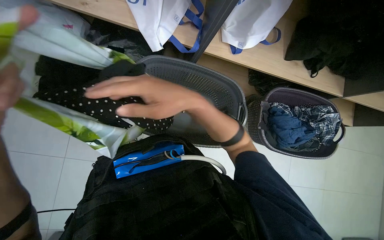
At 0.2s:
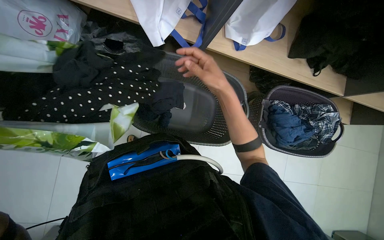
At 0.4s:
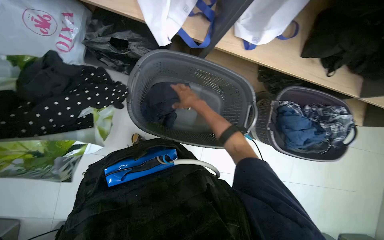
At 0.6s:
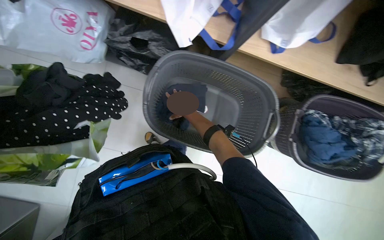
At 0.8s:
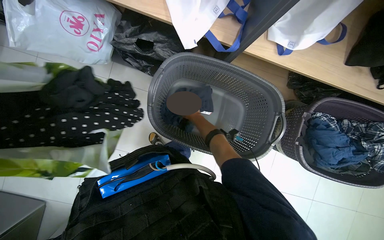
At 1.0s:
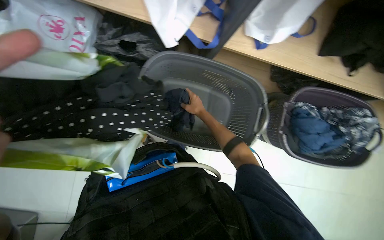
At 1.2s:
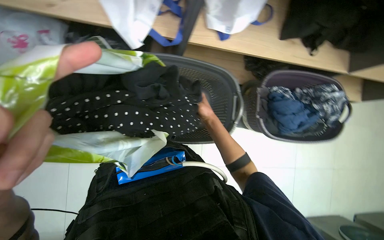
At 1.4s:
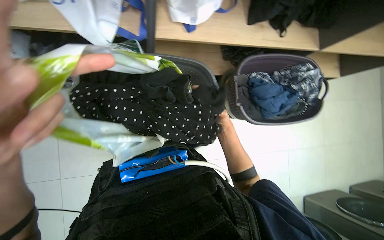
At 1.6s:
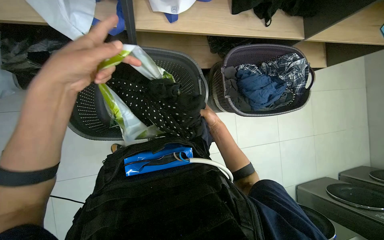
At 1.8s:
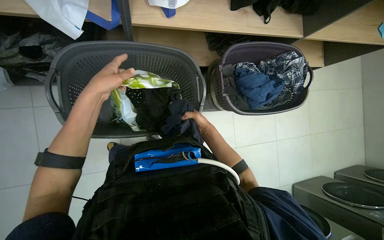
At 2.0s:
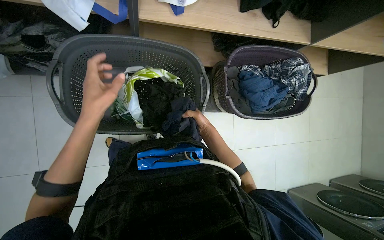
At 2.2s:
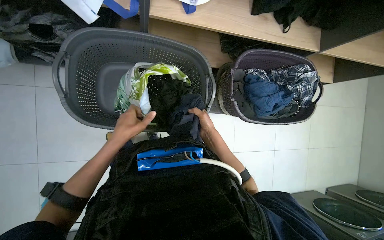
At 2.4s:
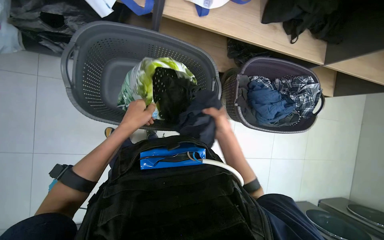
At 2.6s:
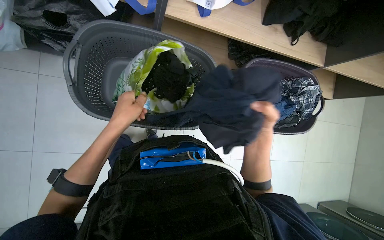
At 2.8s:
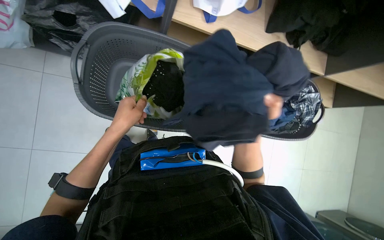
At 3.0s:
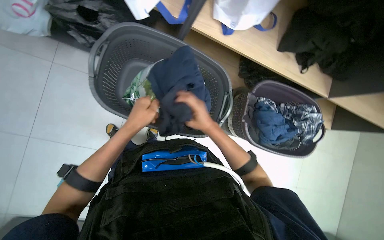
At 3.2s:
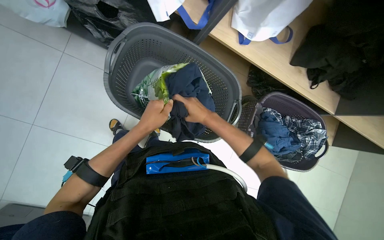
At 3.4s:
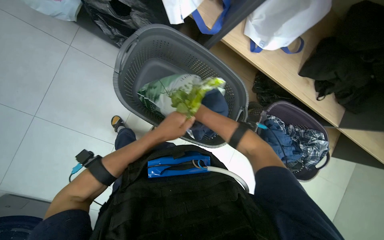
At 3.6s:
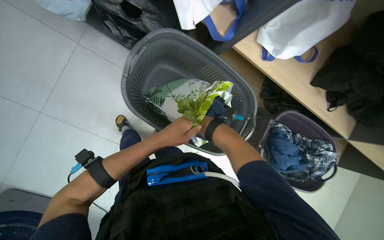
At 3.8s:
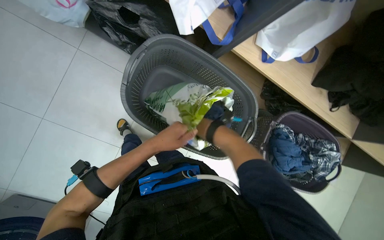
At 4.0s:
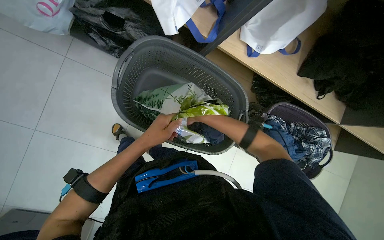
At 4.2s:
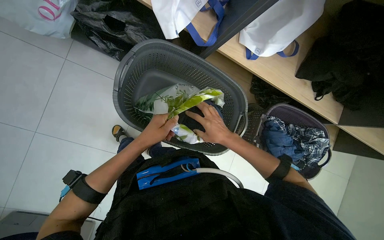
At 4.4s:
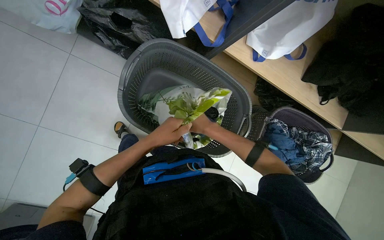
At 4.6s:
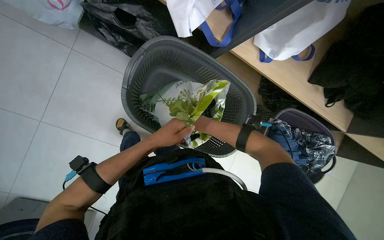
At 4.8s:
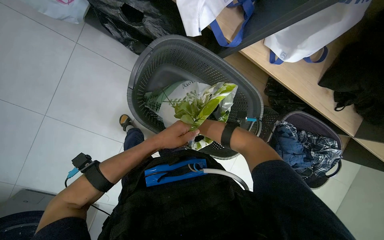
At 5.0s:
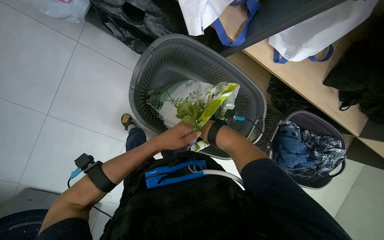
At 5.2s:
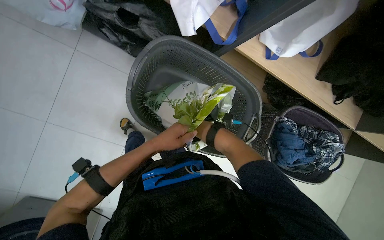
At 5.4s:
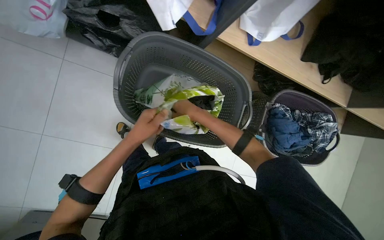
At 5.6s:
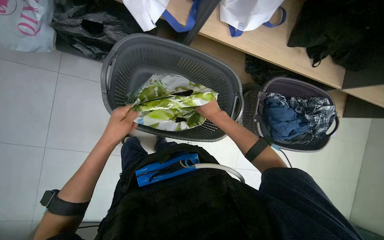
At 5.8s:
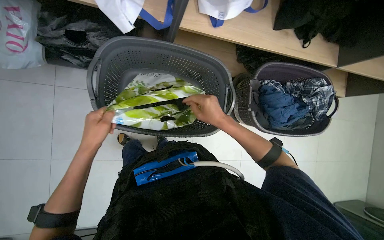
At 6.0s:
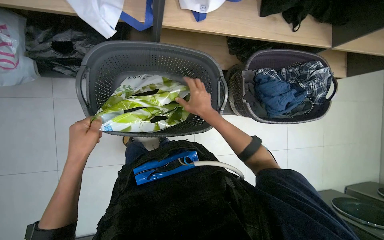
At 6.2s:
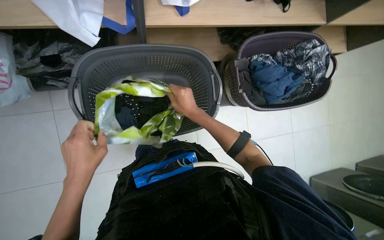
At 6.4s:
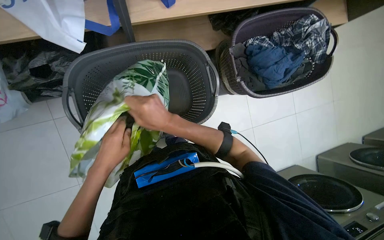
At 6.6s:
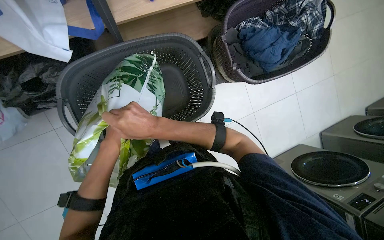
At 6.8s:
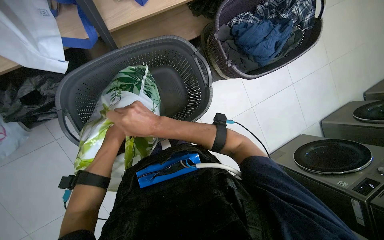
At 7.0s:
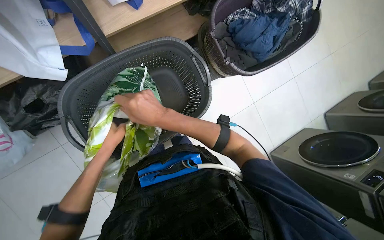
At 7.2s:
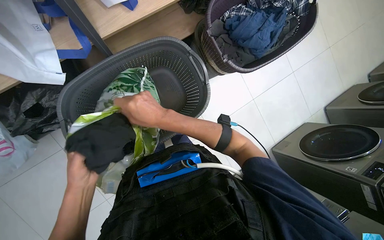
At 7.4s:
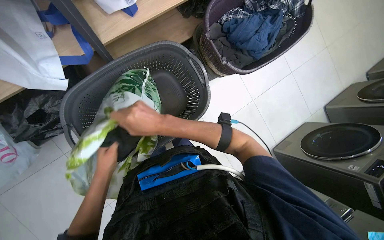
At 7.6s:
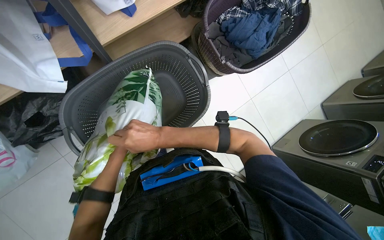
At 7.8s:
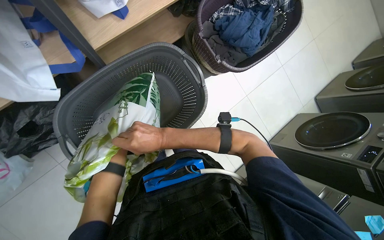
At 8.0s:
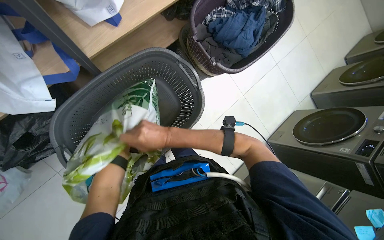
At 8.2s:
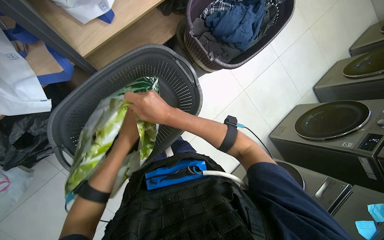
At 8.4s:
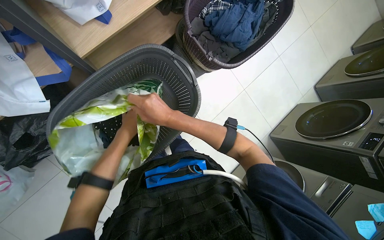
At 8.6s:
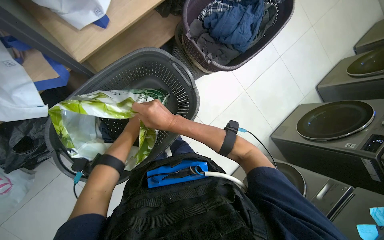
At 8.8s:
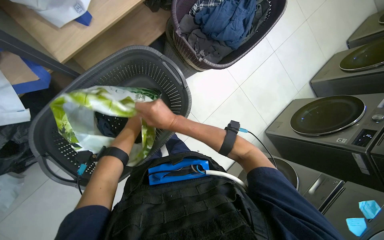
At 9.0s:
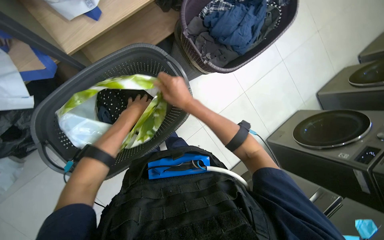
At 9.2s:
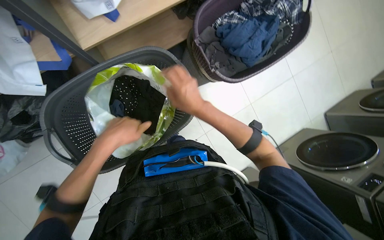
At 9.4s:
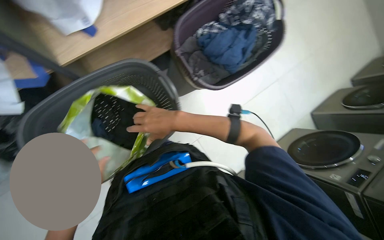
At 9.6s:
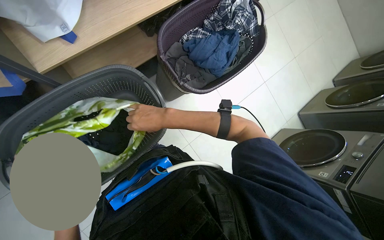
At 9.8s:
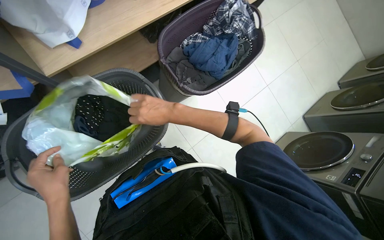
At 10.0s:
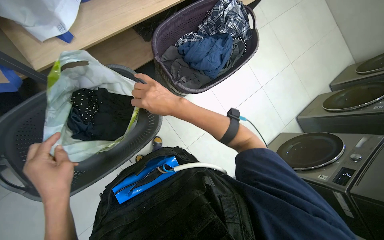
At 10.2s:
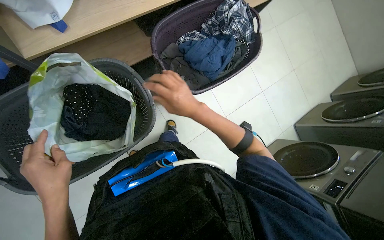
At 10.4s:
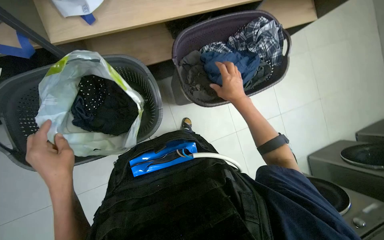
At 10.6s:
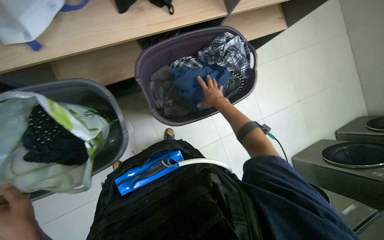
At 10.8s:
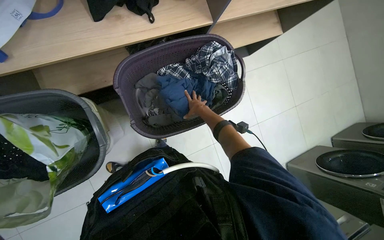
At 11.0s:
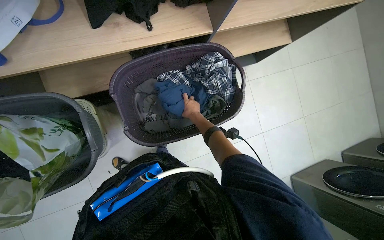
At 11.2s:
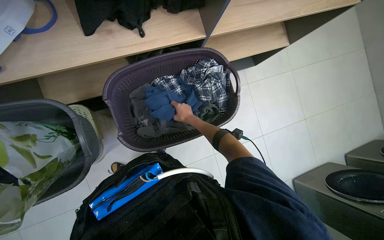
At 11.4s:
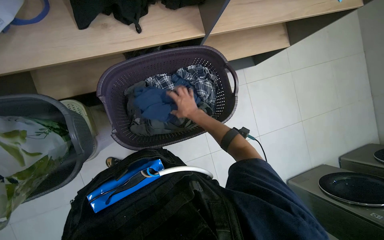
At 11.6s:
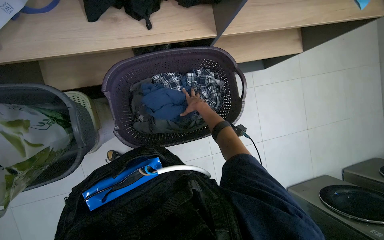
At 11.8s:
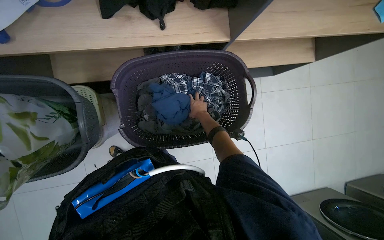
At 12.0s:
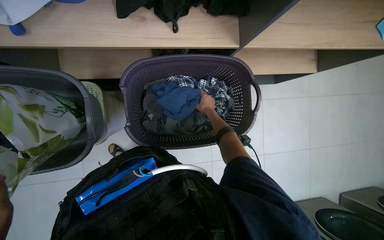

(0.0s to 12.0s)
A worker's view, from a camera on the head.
Job: managing laundry.
The whole recording: Sorting clothes into bag. The worker sorts clothes from baskets and a shelf into a bag.
1.6s - 3.0s: The left hand shifts about 30 cm farther from the camera and down the picture.
4.4s - 6.0s: The right hand moves approximately 15 cm farther from the camera and comes back; the left hand goes approximately 10 cm to the left.
6.0s - 7.6s: Everything in view rotates about 30 degrees counterclockwise.
7.6s - 9.0s: The right hand goes approximately 25 cm up the picture, to the right and farther from the camera.
9.0s - 10.4s: The left hand is displaced down the picture and nearer to the camera by roughly 20 cm; the right hand goes about 25 cm to the right.
10.4s - 12.0s: The right hand swings nearer and farther, some 15 cm each way, with 2 reversals.

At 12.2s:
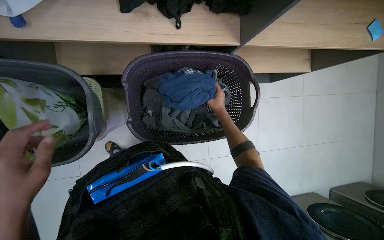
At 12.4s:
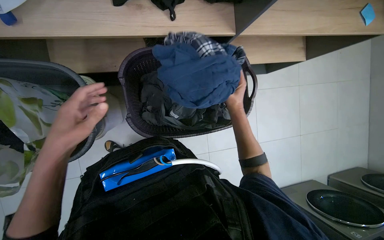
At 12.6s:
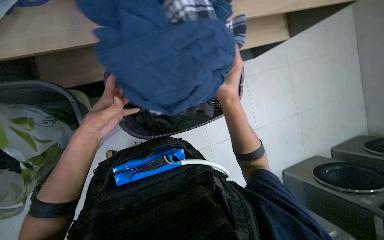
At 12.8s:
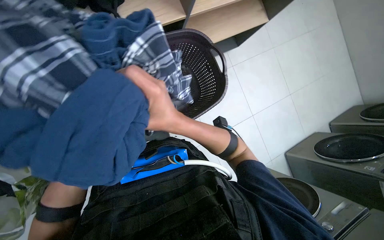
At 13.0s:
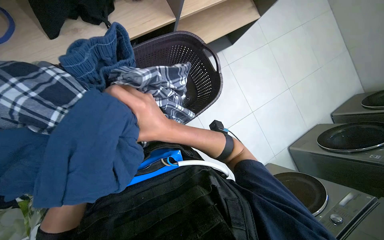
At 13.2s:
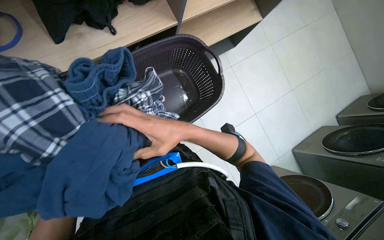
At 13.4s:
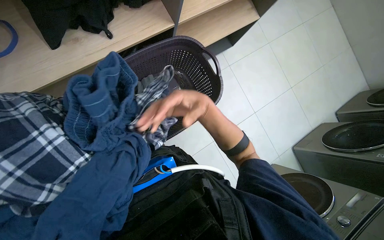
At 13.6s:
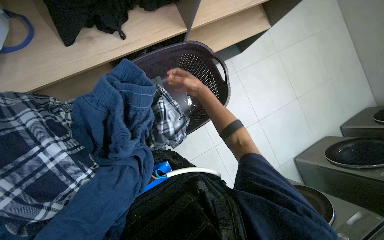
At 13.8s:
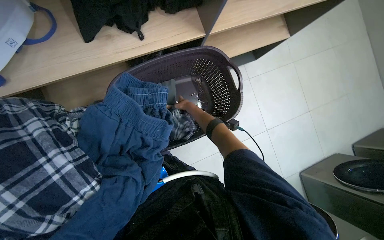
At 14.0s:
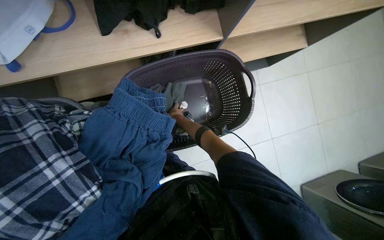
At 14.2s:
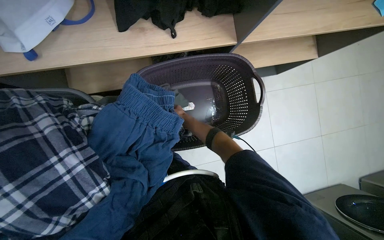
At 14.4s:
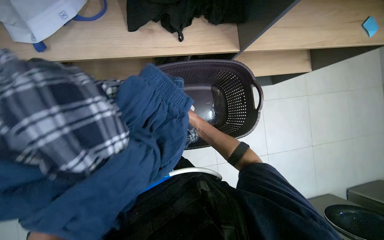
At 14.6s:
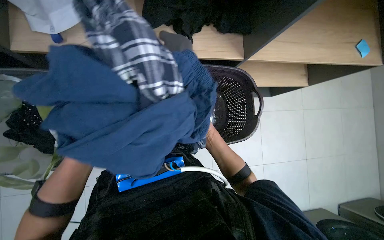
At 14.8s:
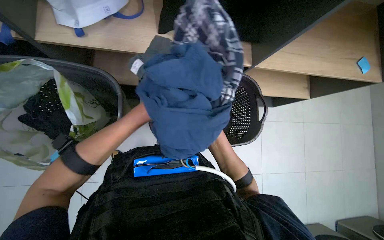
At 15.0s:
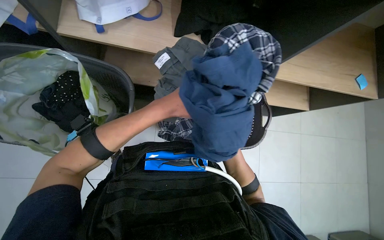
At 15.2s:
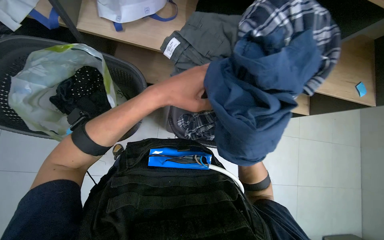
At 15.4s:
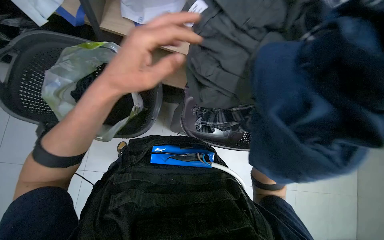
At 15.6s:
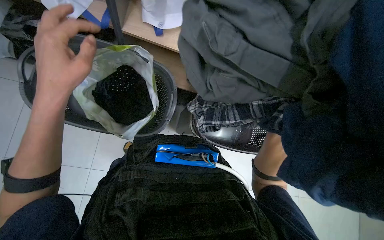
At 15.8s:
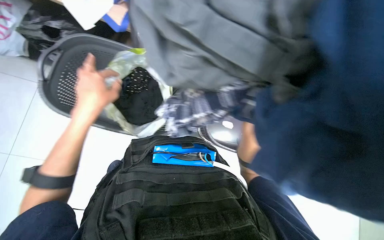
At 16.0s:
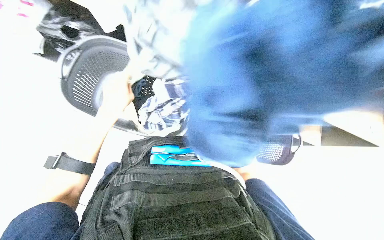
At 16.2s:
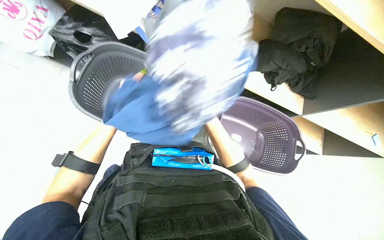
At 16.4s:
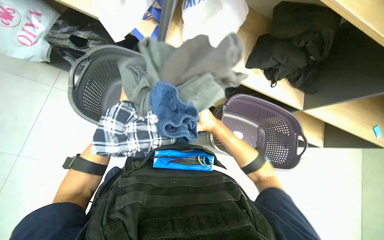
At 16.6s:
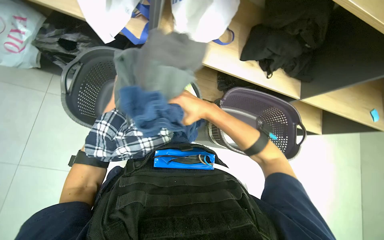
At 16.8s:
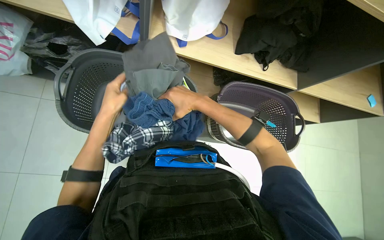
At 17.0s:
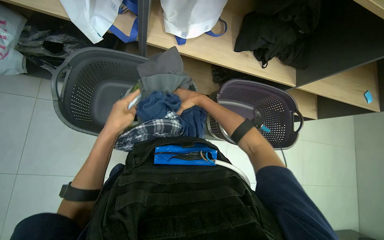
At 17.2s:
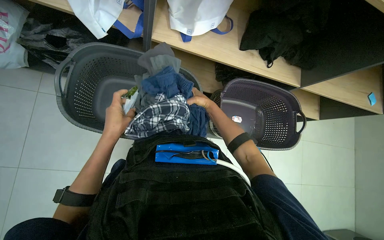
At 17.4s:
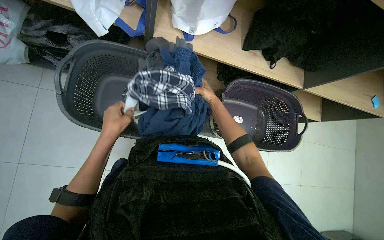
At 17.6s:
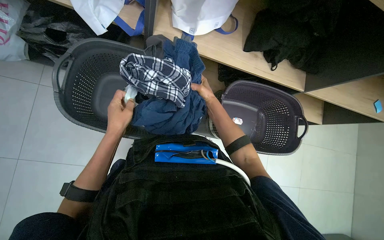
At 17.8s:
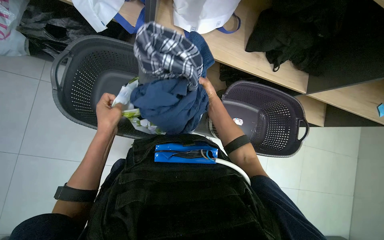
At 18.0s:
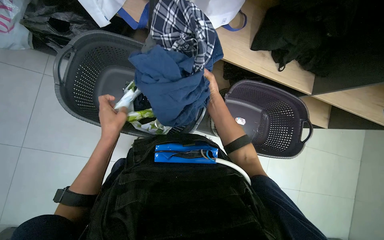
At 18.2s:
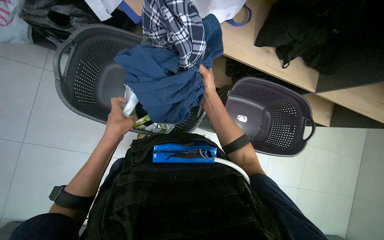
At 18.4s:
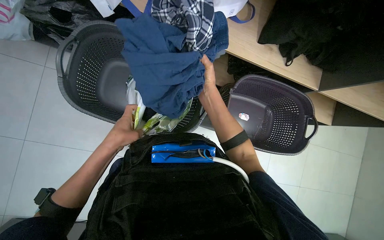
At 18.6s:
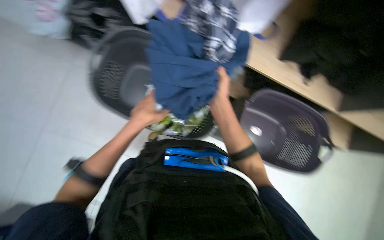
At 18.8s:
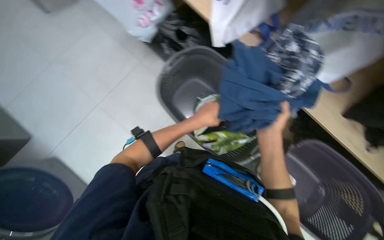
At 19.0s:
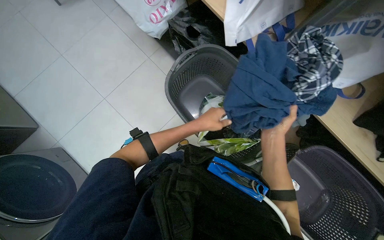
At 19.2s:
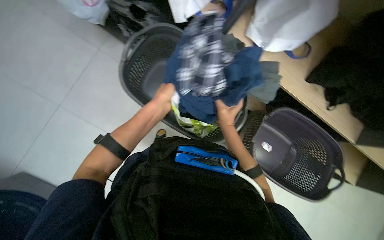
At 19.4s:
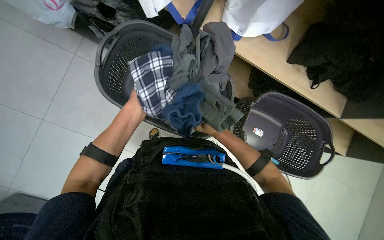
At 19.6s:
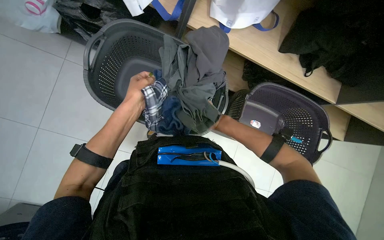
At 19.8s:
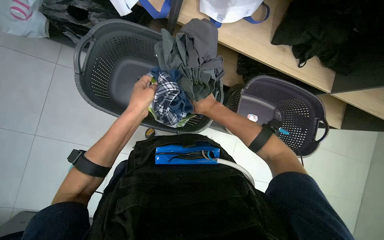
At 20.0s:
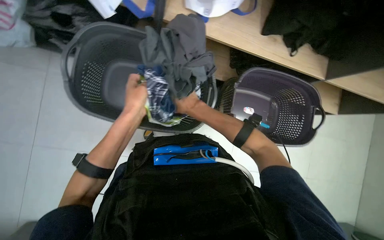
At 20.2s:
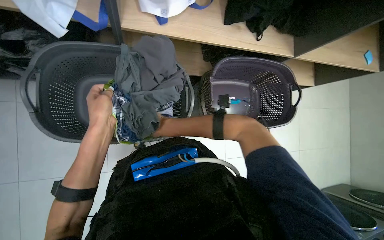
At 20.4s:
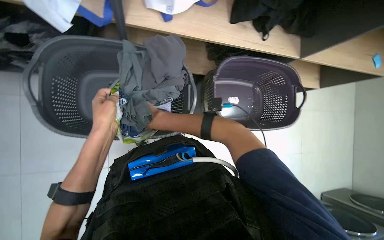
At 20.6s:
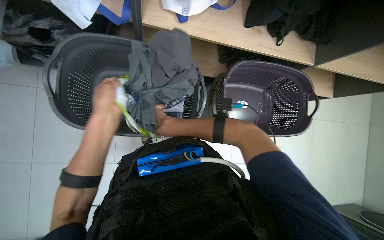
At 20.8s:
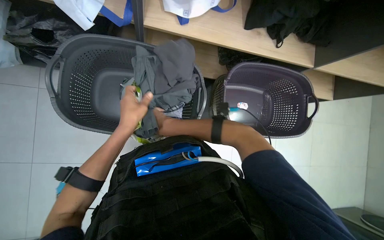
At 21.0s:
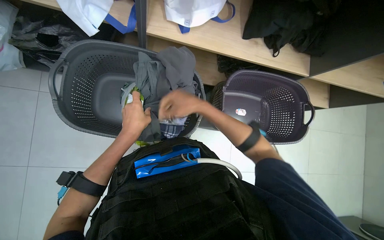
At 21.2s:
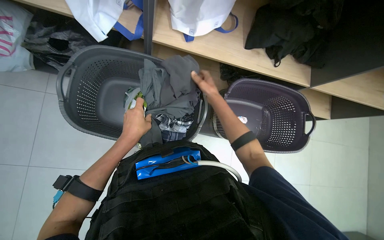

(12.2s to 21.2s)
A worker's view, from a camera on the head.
Job: managing laundry.
The whole recording: Sorting clothes into bag. The worker sorts clothes from baskets and a shelf into a bag.
13.8s - 15.2s: Everything in view rotates some 30 degrees clockwise.
15.2s - 16.6s: The wearer's head swings approximately 20 degrees to the left. The left hand is displaced to the left and farther from the camera by roughly 35 cm.
16.6s - 18.2s: The left hand heads down the picture, covering approximately 10 cm.
19.8s - 21.2s: The right hand moves some 5 cm to the left and comes back.
